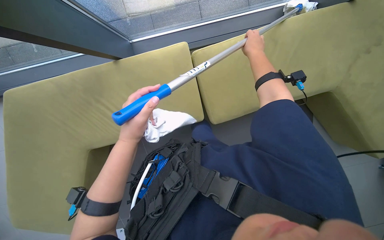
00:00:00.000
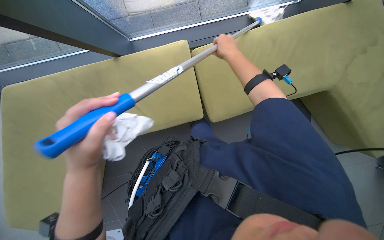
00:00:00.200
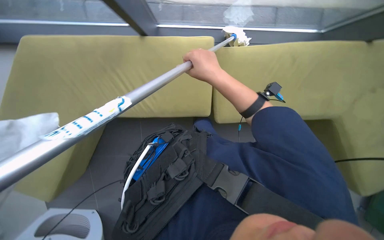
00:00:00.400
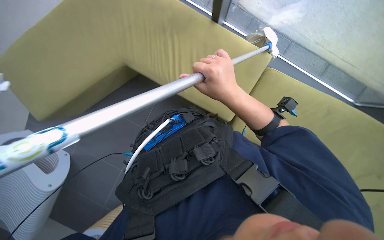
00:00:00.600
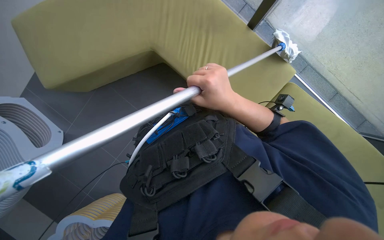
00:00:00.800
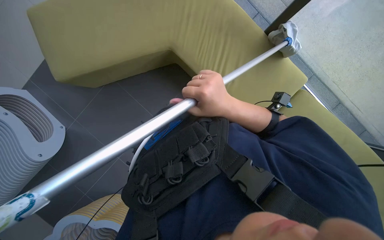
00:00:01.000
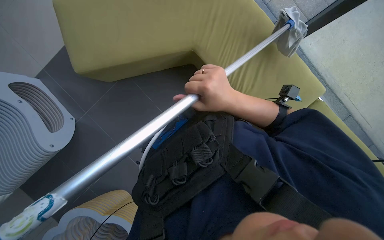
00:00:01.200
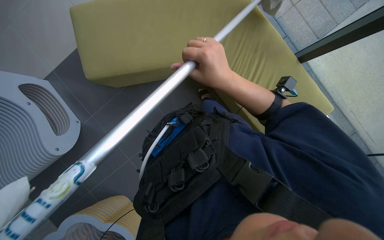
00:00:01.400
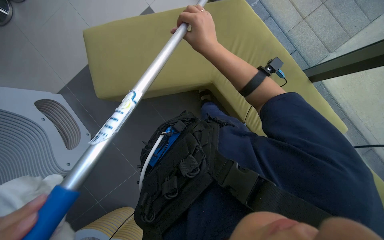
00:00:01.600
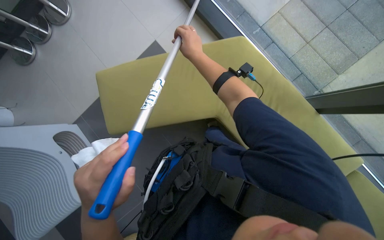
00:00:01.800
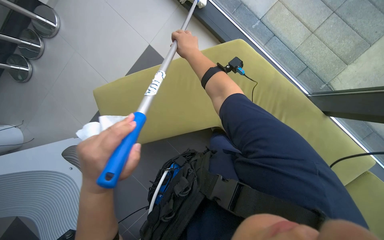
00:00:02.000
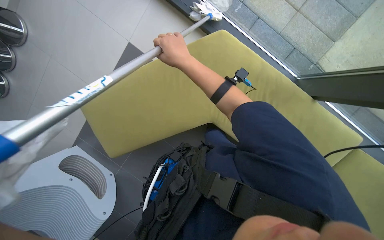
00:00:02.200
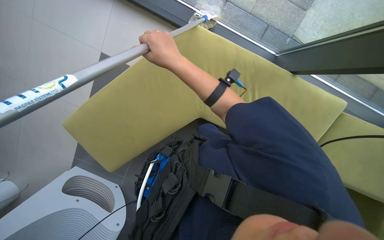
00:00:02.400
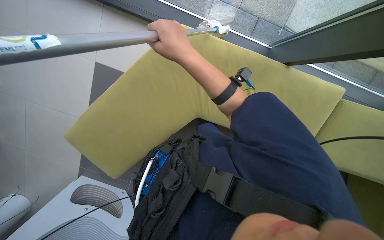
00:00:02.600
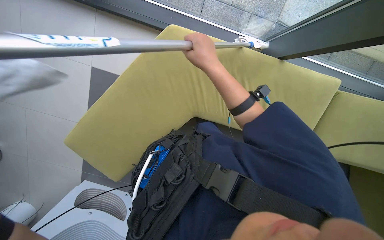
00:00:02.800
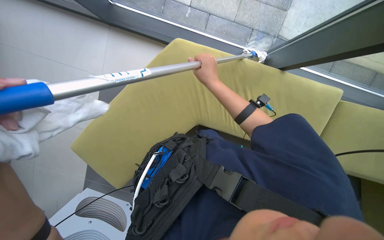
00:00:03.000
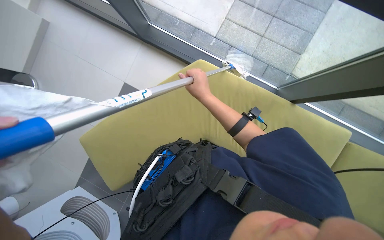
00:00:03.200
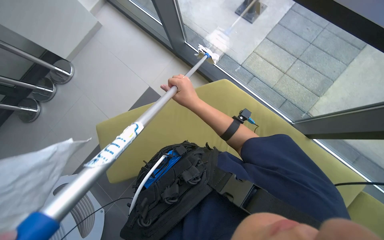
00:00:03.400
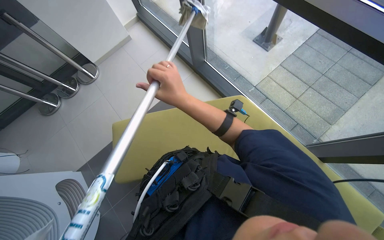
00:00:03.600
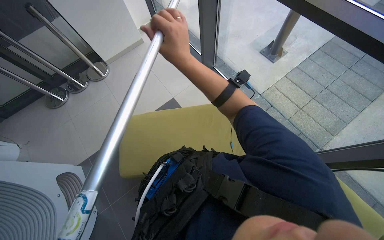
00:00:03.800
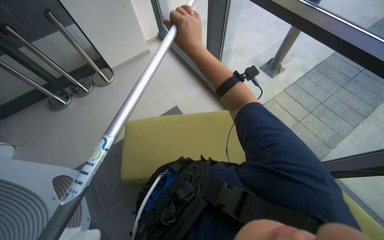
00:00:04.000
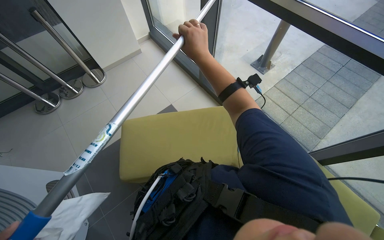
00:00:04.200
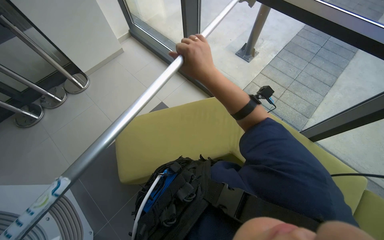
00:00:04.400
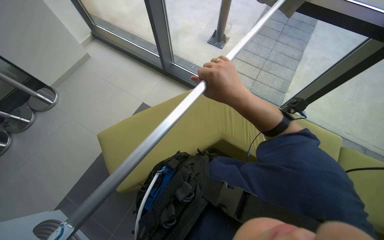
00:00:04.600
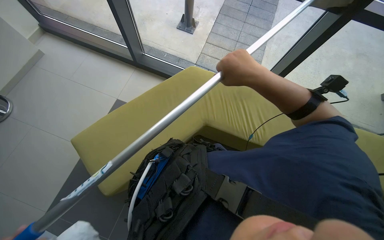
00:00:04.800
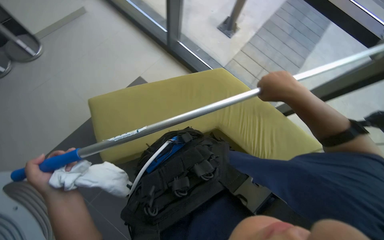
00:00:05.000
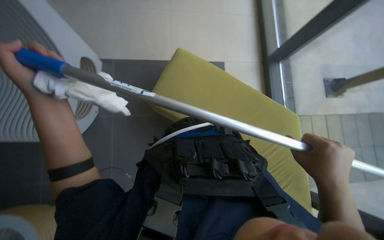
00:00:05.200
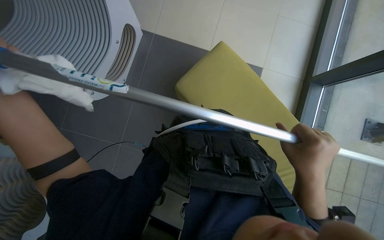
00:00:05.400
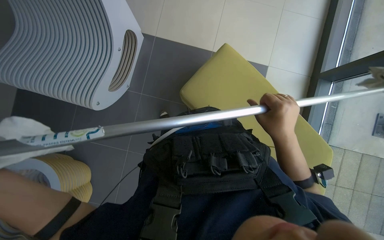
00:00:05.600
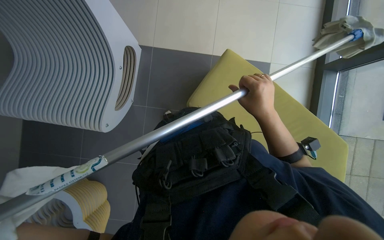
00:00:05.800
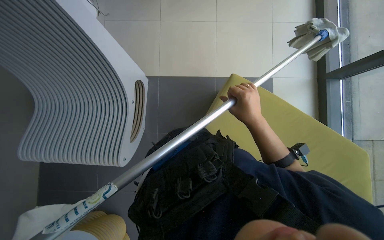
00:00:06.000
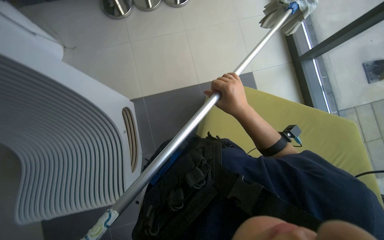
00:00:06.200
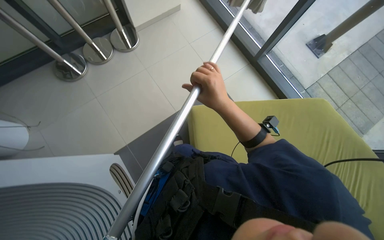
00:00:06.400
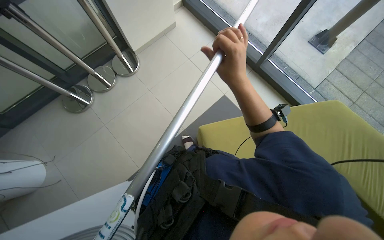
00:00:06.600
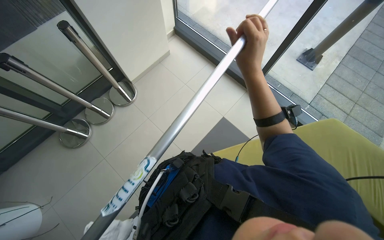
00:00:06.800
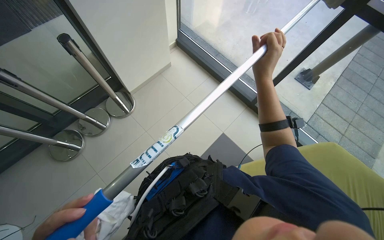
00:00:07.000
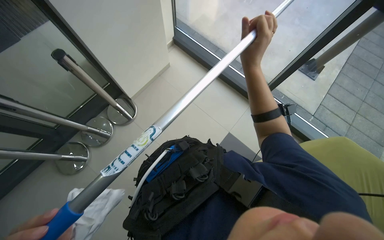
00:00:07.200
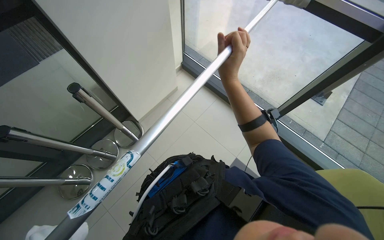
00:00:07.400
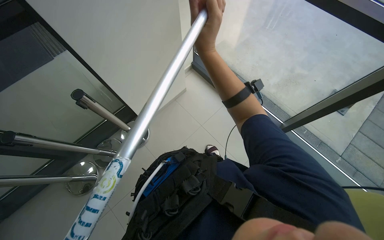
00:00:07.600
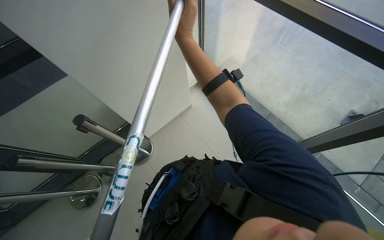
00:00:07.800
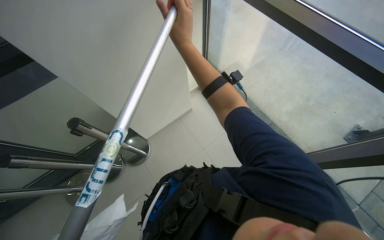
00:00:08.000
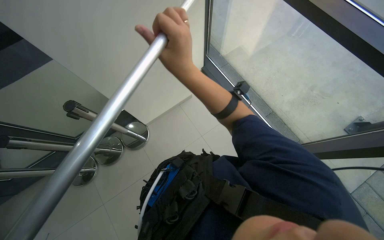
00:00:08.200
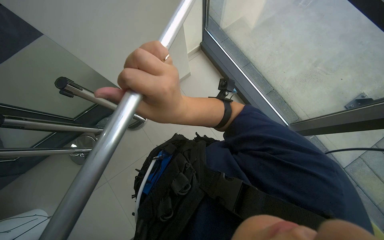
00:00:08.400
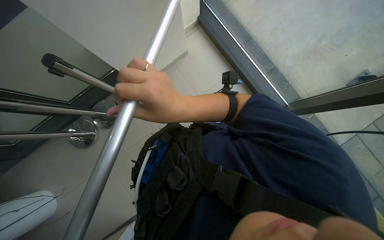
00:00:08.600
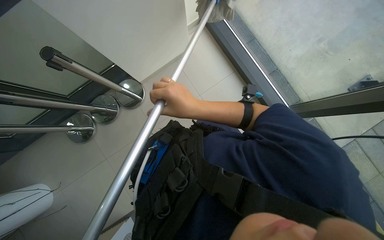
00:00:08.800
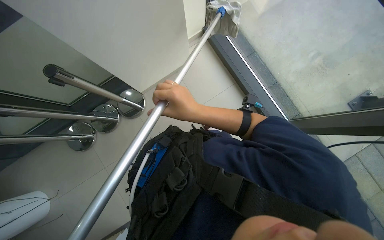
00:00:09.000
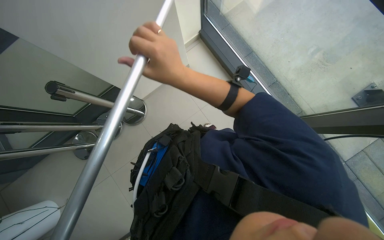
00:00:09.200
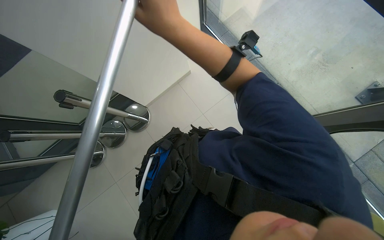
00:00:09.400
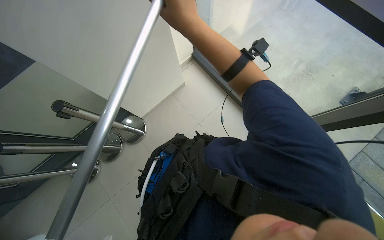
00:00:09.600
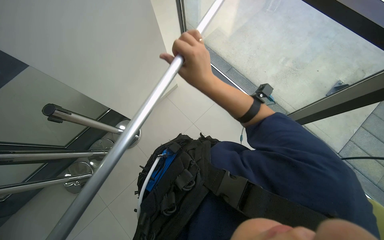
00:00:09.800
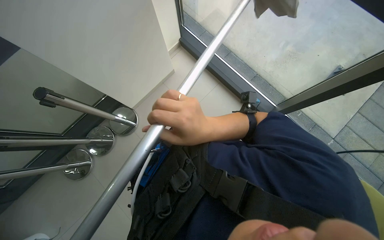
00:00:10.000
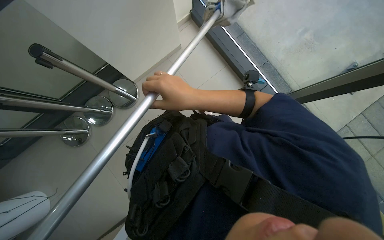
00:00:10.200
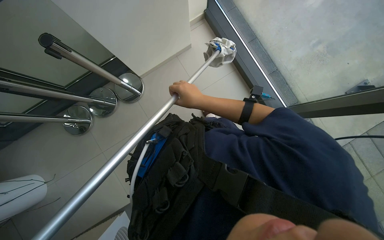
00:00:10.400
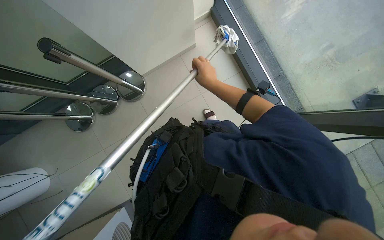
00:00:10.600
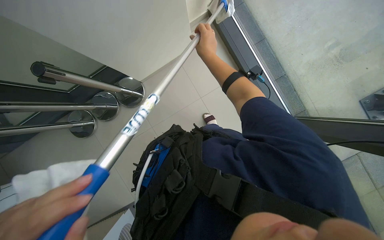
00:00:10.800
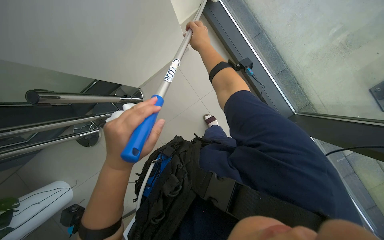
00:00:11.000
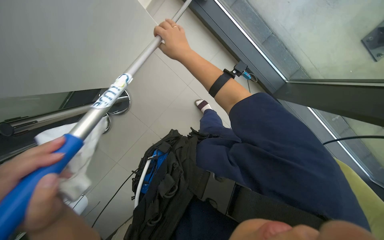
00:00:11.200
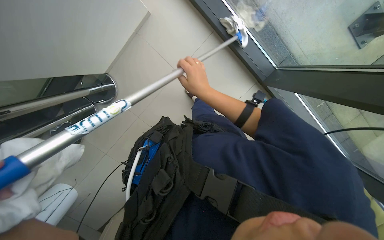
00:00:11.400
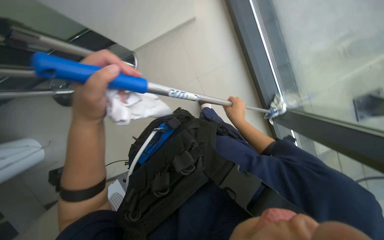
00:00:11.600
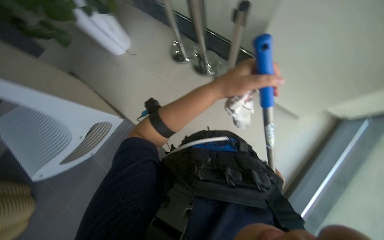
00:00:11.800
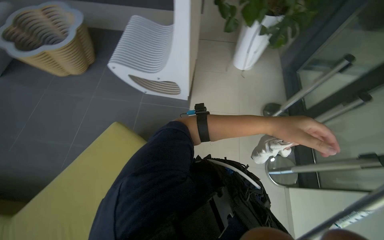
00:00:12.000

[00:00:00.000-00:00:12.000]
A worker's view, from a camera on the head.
Job: cleaning windows.
The whole recording: Cleaning glass wall with long-handled tool. The worker cleans the glass wall using a long-handled tool.
00:00:00.000 to 00:00:01.600: The view tilts roughly 15 degrees downward. The right hand is displaced to the left and nearer to the camera by some 25 cm, and travels down the picture and back again, about 15 cm each way.
00:00:03.000 to 00:00:04.400: The head travels about 60 cm. The view tips upward by roughly 30 degrees. Everything in view rotates approximately 30 degrees clockwise.
00:00:04.400 to 00:00:06.000: Everything in view rotates some 30 degrees clockwise.
00:00:06.000 to 00:00:07.600: The head travels approximately 50 cm. The view tips upward by approximately 30 degrees. Everything in view rotates roughly 45 degrees counterclockwise.
00:00:07.600 to 00:00:09.000: The camera pitches downward, by roughly 20 degrees. The right hand travels down the picture by approximately 30 cm.
00:00:09.000 to 00:00:10.400: The right hand heads farther from the camera, covering approximately 10 cm, and moves approximately 20 cm up the picture and comes back.

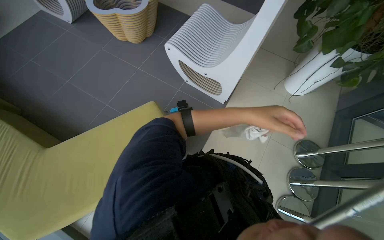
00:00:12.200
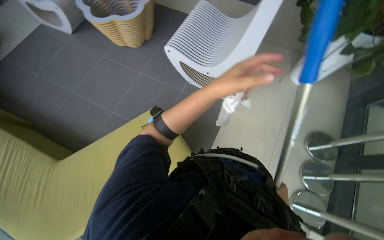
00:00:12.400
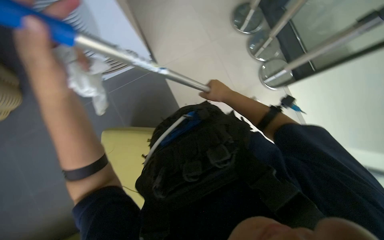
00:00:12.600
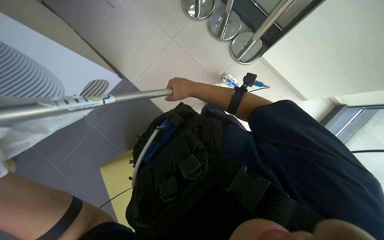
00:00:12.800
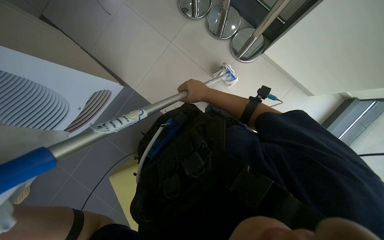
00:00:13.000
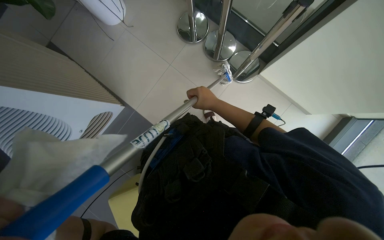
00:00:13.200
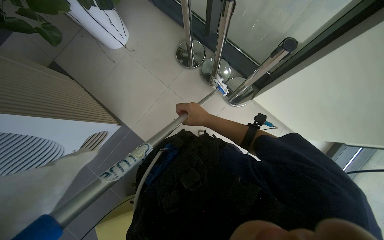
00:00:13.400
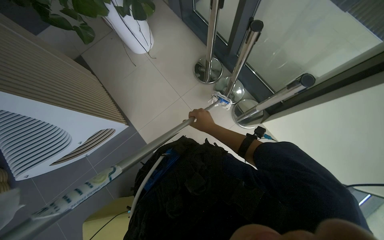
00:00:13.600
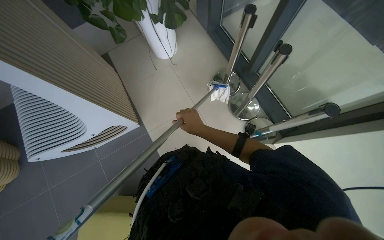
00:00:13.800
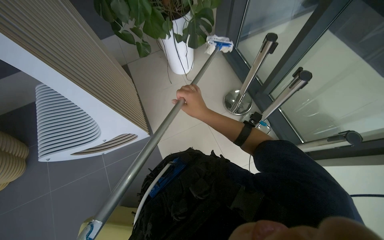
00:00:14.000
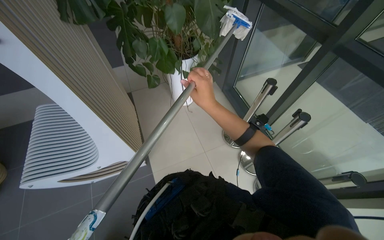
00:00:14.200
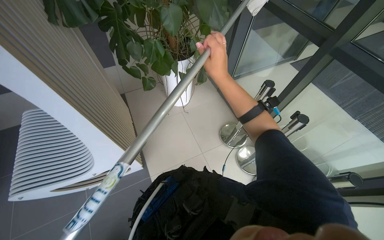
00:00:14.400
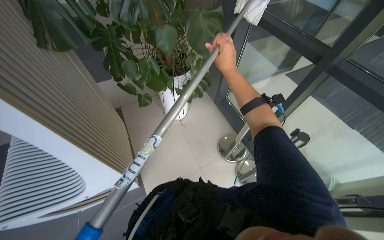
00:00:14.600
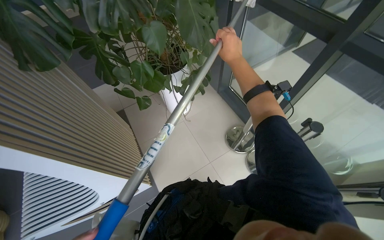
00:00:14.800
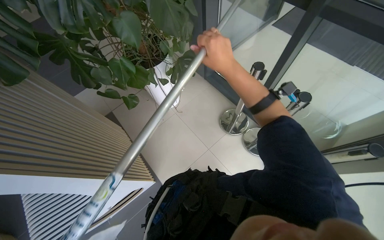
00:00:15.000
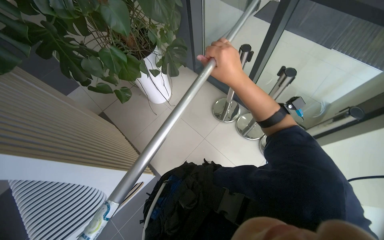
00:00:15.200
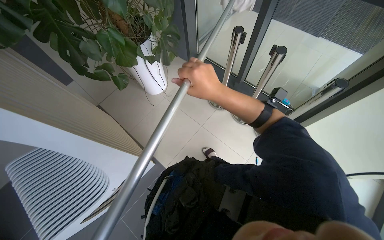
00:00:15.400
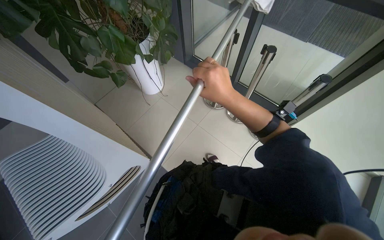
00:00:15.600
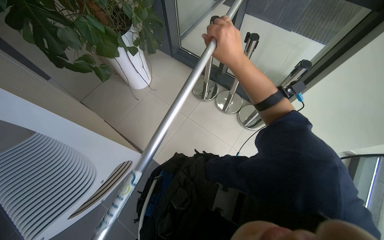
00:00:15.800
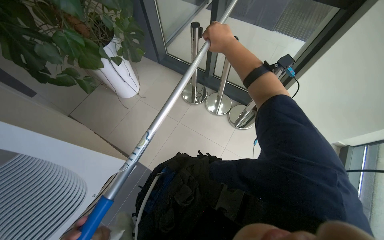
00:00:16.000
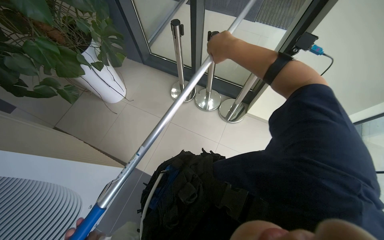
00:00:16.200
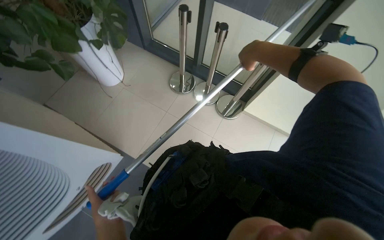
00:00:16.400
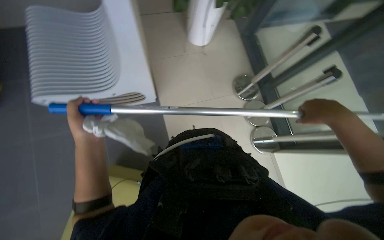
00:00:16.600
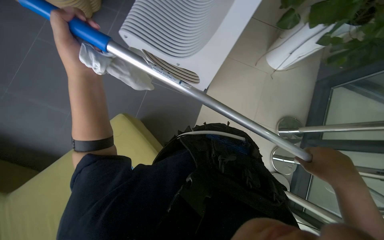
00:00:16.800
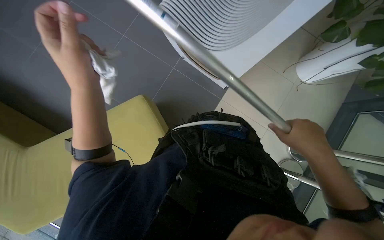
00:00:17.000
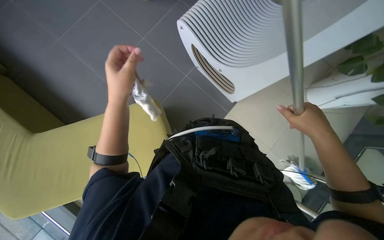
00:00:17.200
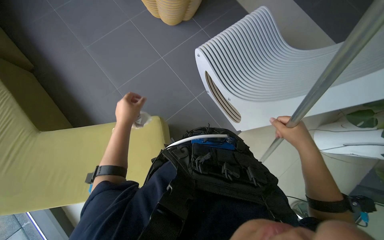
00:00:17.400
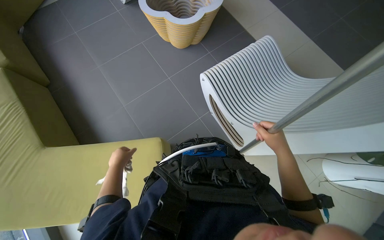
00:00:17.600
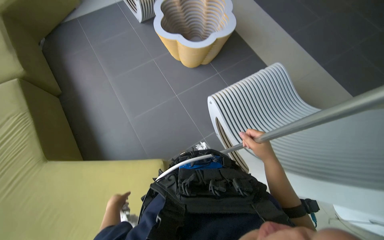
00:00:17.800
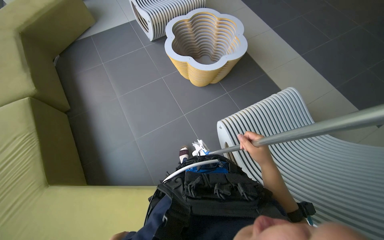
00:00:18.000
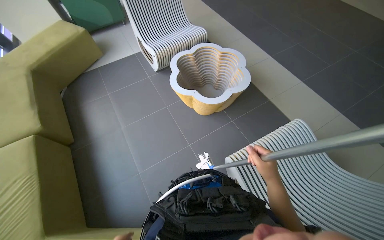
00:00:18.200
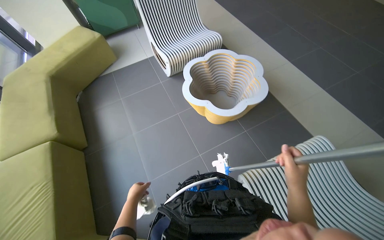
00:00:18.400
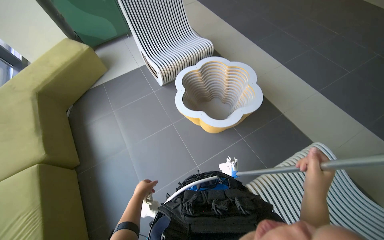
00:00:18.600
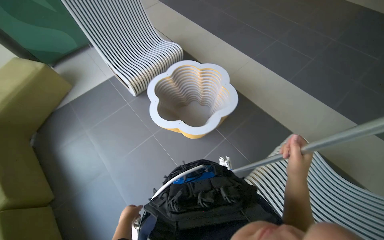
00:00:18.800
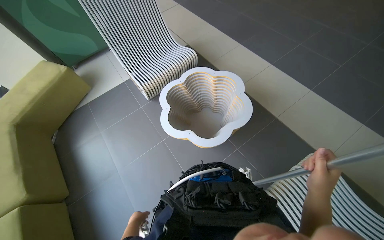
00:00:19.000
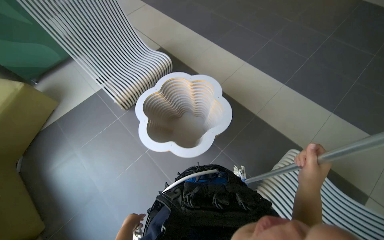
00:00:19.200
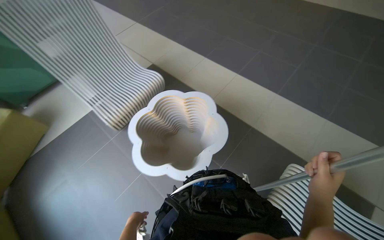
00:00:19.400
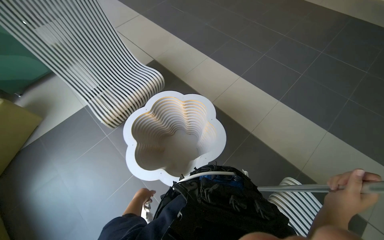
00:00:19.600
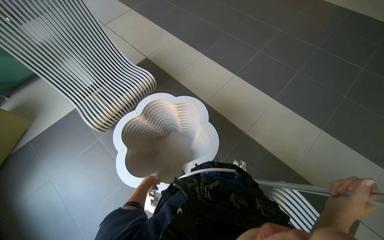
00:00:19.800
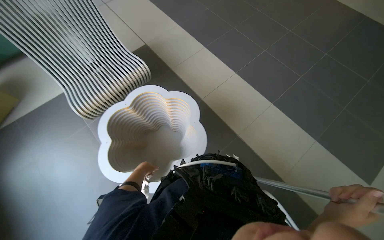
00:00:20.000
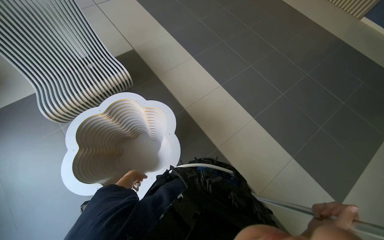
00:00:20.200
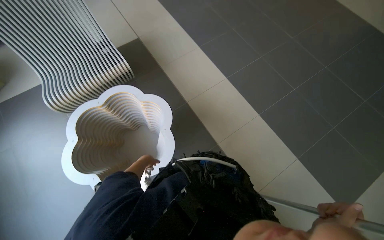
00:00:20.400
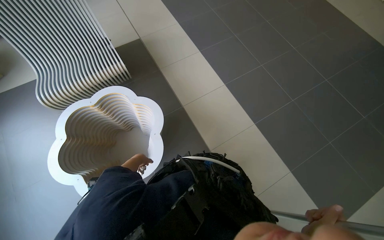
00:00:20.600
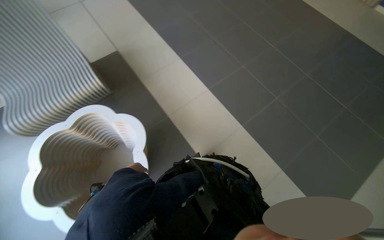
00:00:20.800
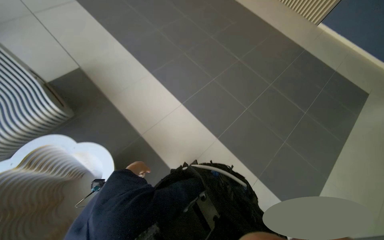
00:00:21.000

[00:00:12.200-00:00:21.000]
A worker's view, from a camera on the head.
Job: cleaning windows.
The whole recording: Cleaning glass wall with long-handled tool. The worker cleans the glass wall using a long-handled tool.
00:00:12.200 to 00:00:13.600: Everything in view rotates roughly 50 degrees counterclockwise.
00:00:13.600 to 00:00:15.200: The view tips upward by approximately 15 degrees.
00:00:15.200 to 00:00:16.600: The right hand shifts approximately 50 cm to the right and down the picture.
00:00:16.600 to 00:00:18.000: The camera travels roughly 70 cm. The head rotates roughly 65 degrees to the left. The camera pitches upward, by about 20 degrees.
00:00:18.000 to 00:00:19.600: The head travels approximately 60 cm. The view tips upward by roughly 15 degrees.
00:00:19.600 to 00:00:21.000: The wearer moves some 70 cm.
